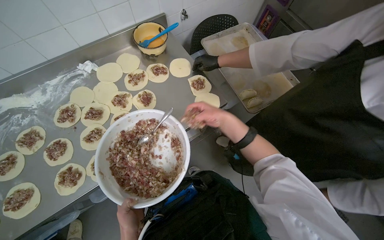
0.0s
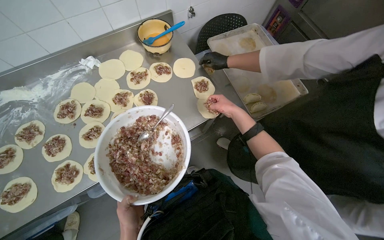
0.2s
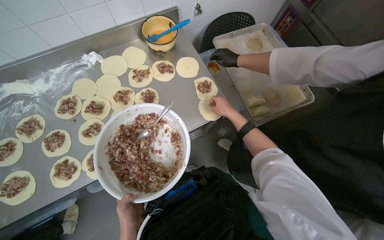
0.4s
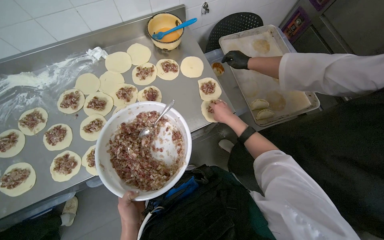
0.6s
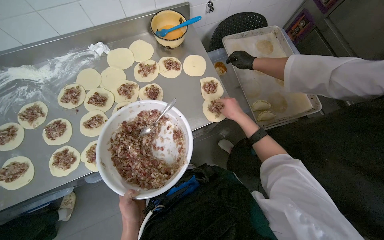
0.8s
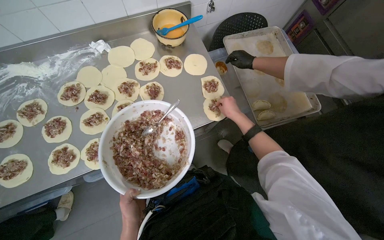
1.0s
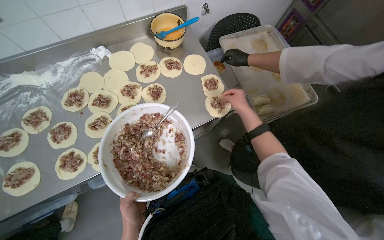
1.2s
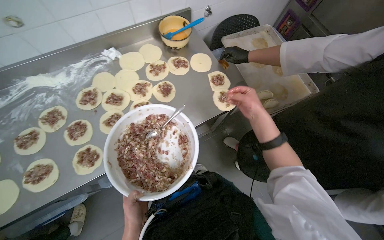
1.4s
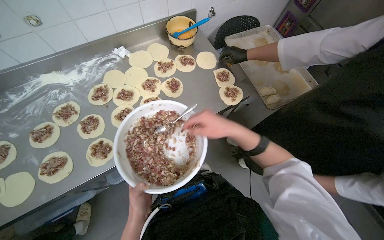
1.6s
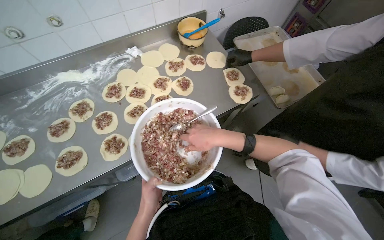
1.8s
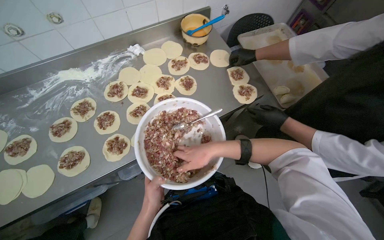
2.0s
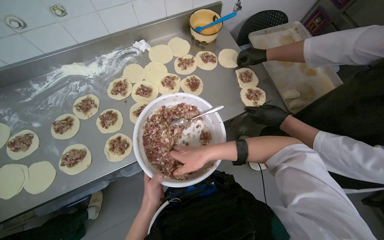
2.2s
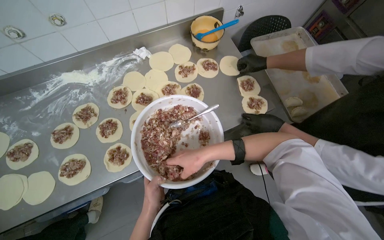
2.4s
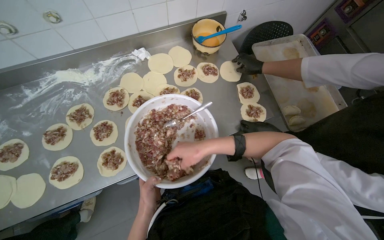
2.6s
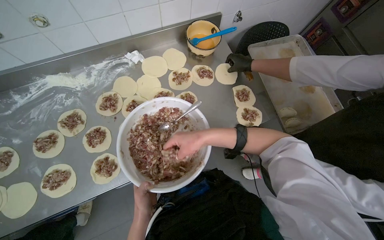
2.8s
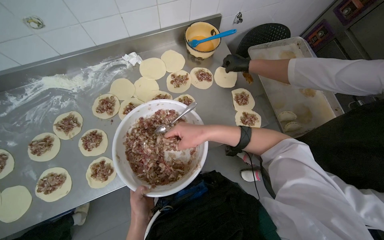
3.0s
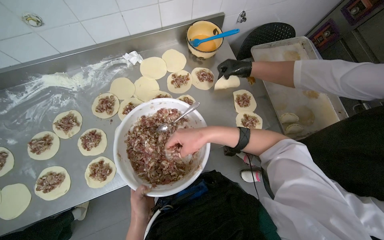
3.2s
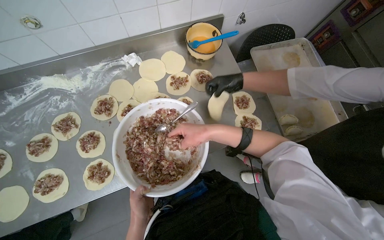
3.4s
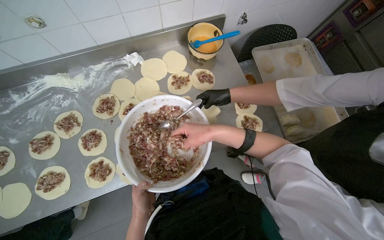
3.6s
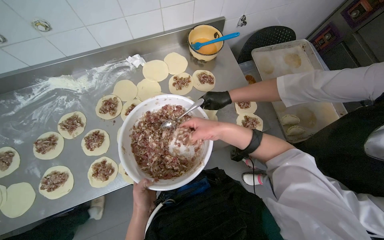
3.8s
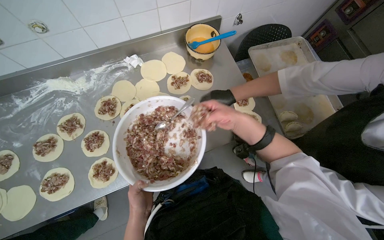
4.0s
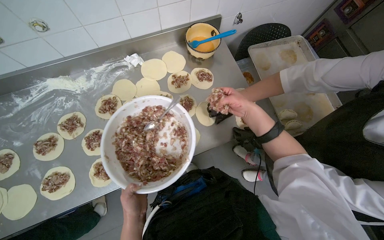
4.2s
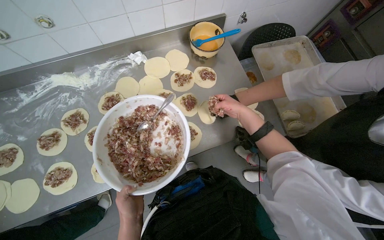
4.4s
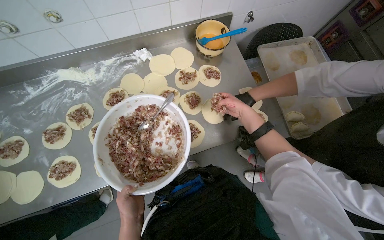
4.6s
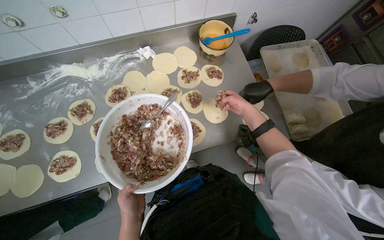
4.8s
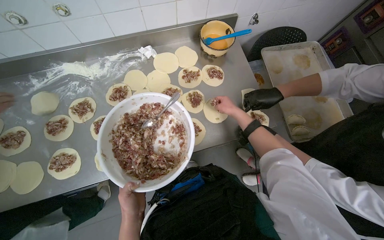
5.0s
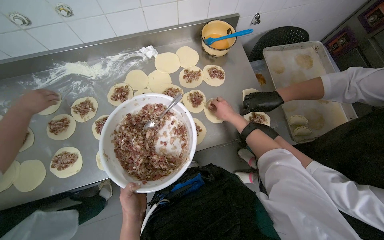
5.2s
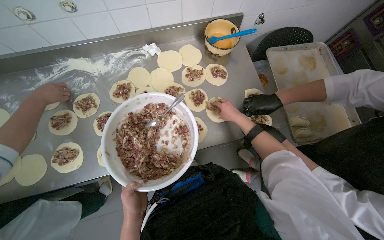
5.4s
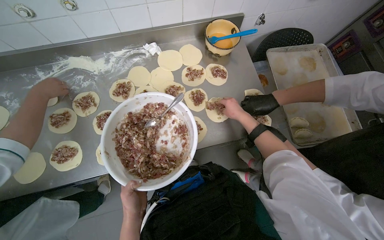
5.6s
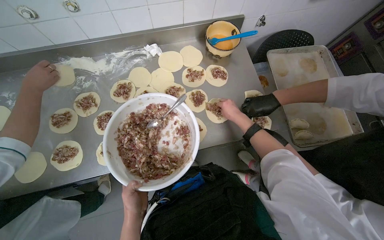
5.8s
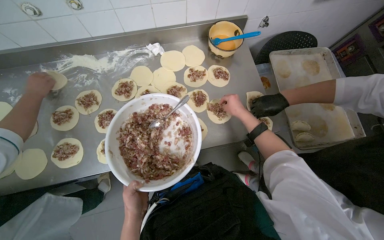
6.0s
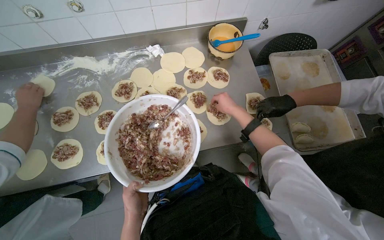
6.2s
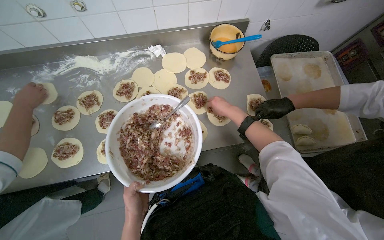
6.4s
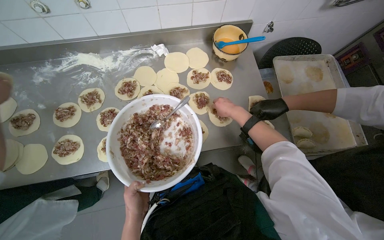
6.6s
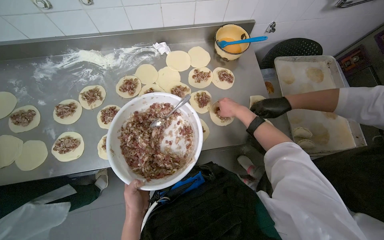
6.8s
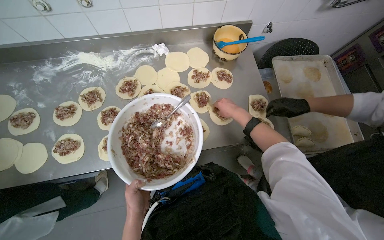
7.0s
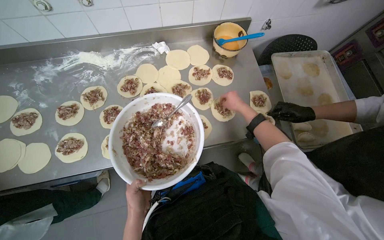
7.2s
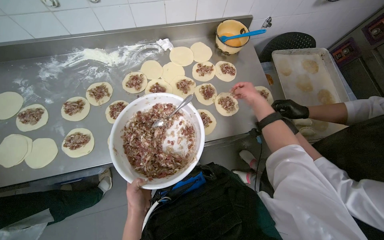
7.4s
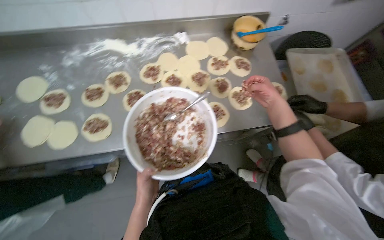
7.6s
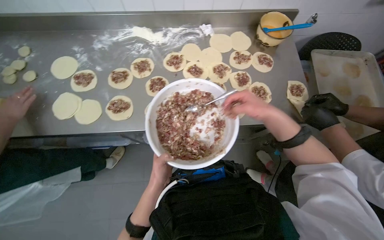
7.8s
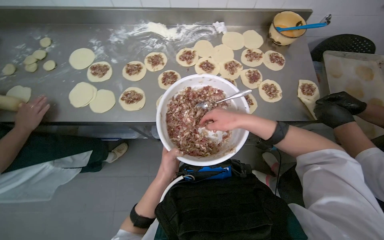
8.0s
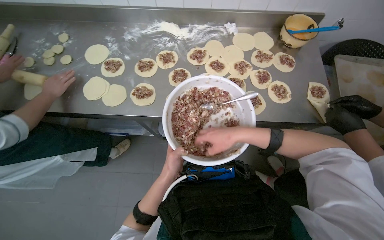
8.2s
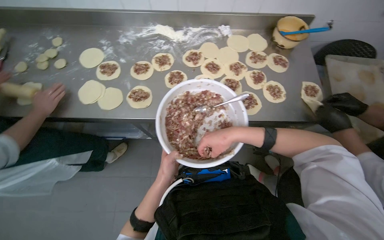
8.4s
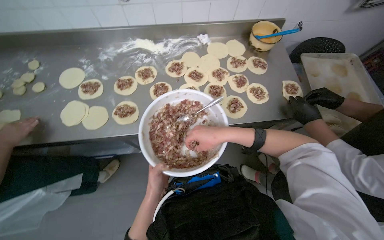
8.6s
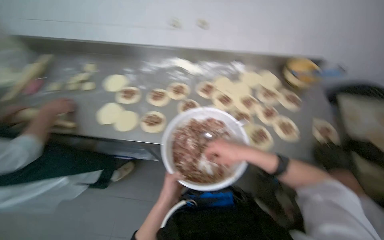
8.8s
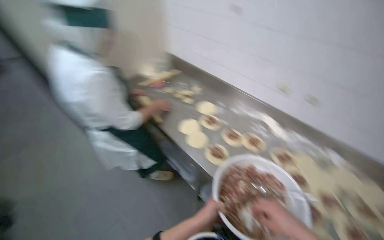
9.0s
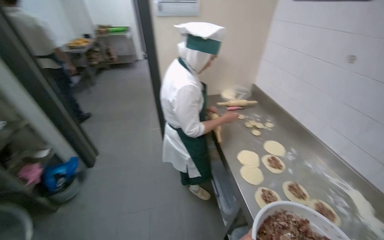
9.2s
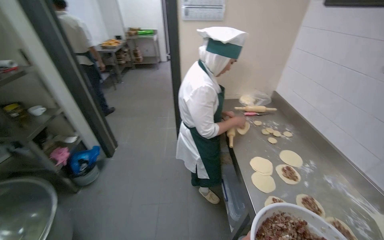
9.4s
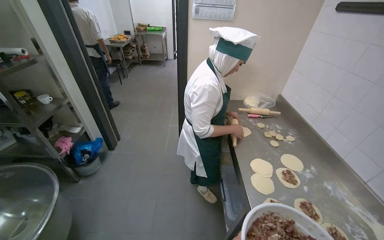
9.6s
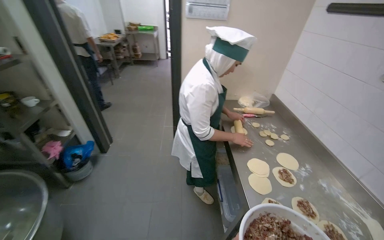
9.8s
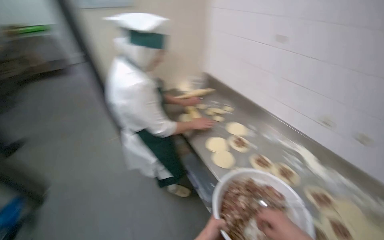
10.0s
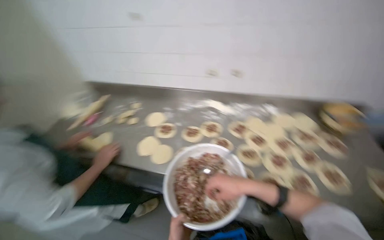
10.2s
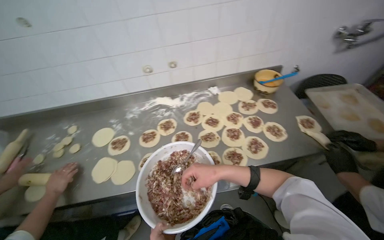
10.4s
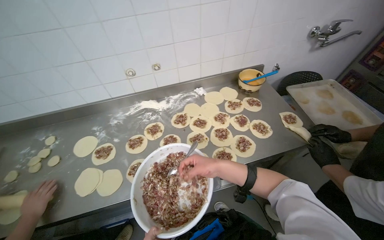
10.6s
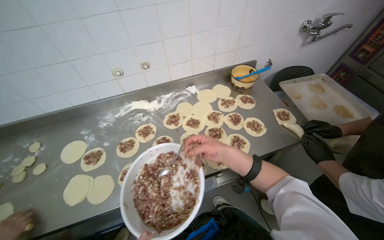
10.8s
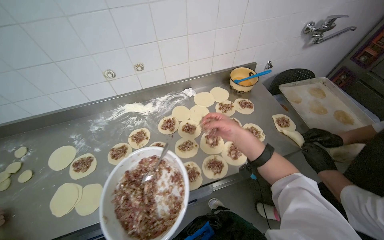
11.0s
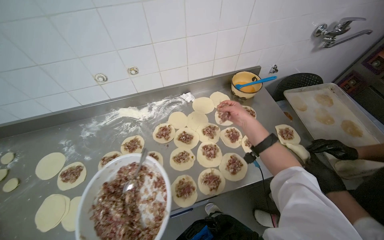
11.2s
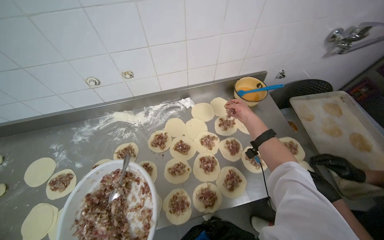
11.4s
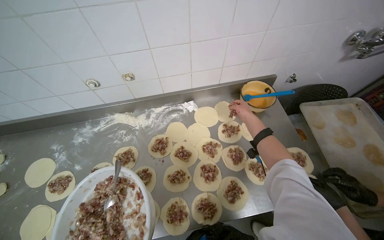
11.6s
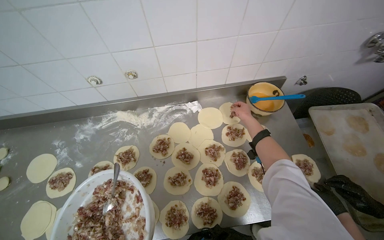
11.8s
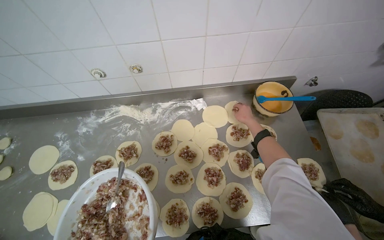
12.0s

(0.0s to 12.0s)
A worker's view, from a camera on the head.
Job: preparing food.
The whole recording: Placing filling onto dough circles. The worker scoops meat filling from a bowl and places it onto flattened dough circles.
0.0s - 1.6s: The right hand is displaced nearer to the camera by about 15 cm.
1.6s - 3.0s: The right hand travels farther from the camera and to the left by about 15 cm.
3.0s - 4.4s: The right hand is displaced to the right and farther from the camera by about 20 cm.
4.4s - 6.0s: The hands work in one place, with small movements.
6.0s - 7.6s: The right hand shifts roughly 15 cm nearer to the camera.
7.6s - 9.0s: The head turns to the left by about 60 degrees. The wearer looks roughly 30 degrees further upward.
9.0s - 10.4s: The head rotates roughly 55 degrees to the right.
10.4s - 12.0s: The camera travels about 40 cm. The view tips downward by about 10 degrees.

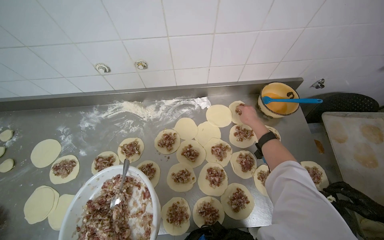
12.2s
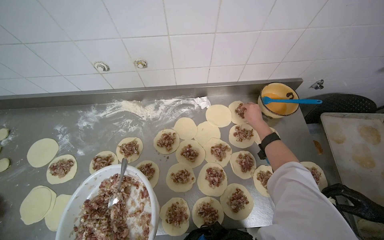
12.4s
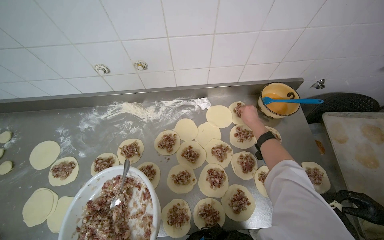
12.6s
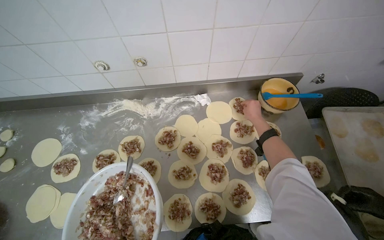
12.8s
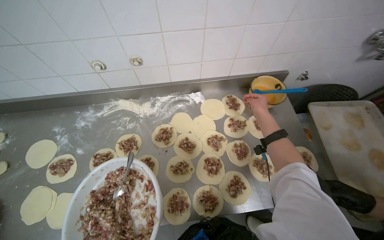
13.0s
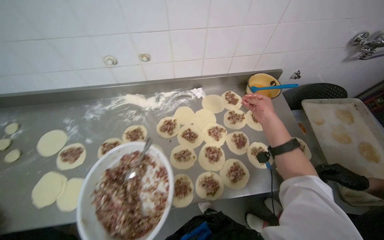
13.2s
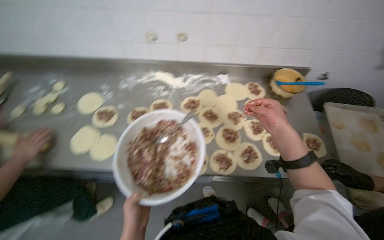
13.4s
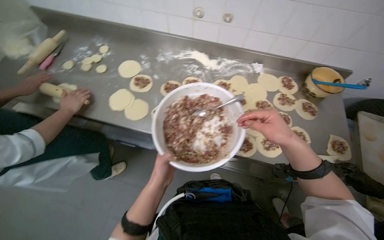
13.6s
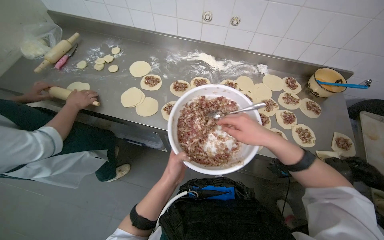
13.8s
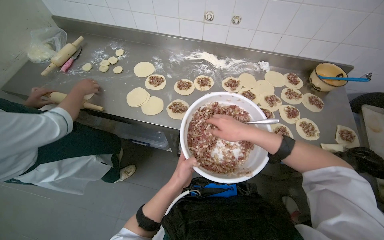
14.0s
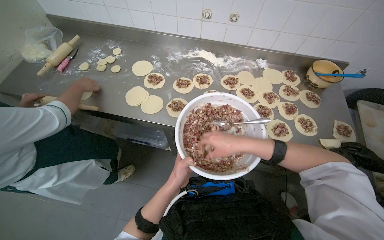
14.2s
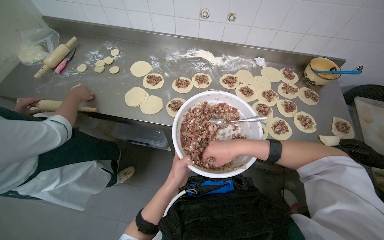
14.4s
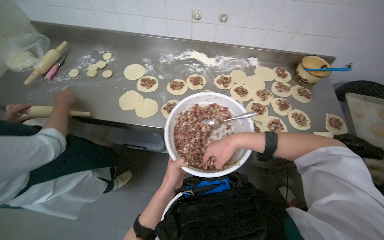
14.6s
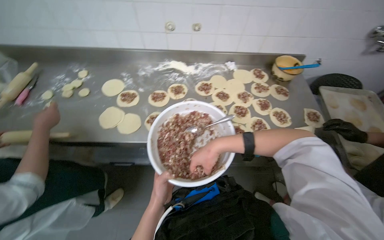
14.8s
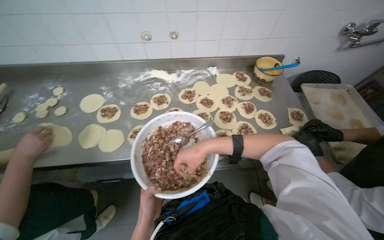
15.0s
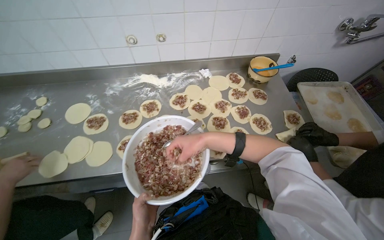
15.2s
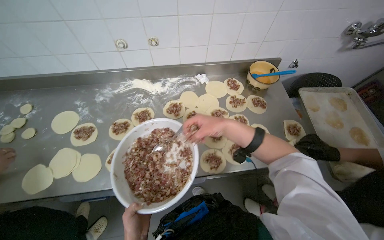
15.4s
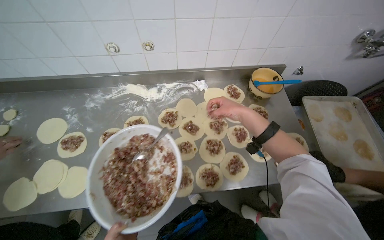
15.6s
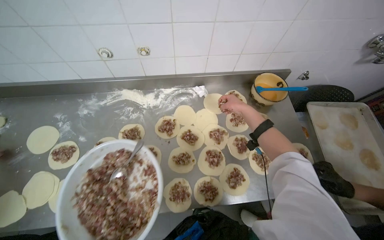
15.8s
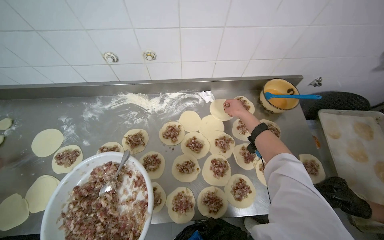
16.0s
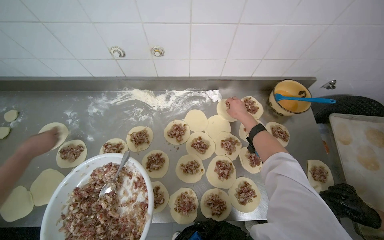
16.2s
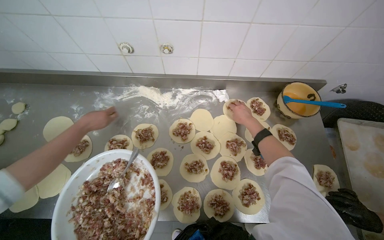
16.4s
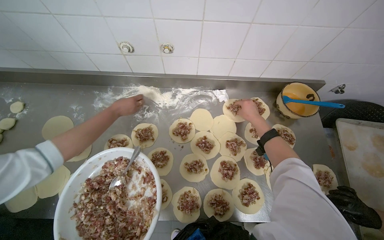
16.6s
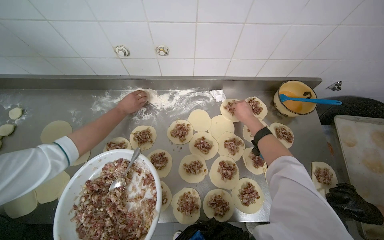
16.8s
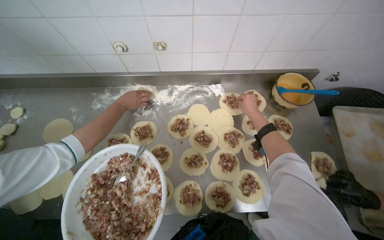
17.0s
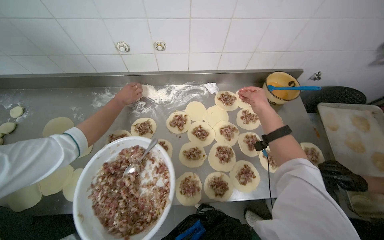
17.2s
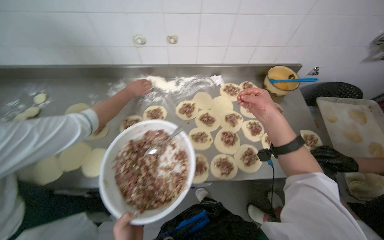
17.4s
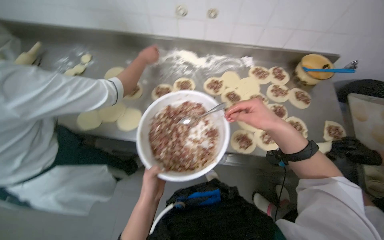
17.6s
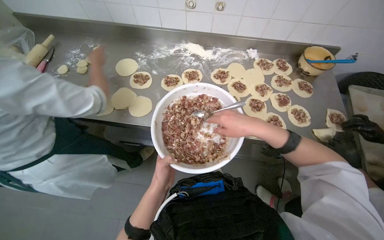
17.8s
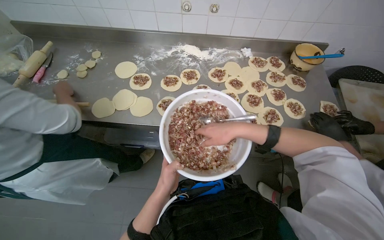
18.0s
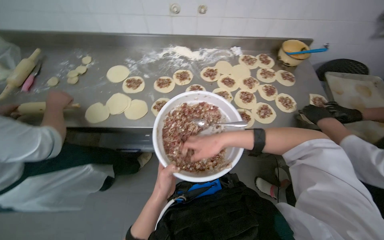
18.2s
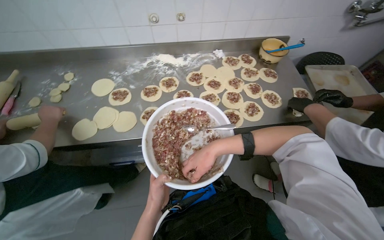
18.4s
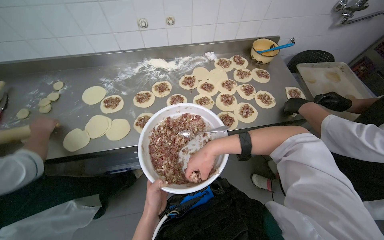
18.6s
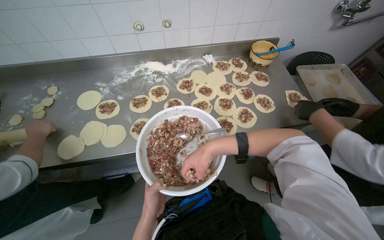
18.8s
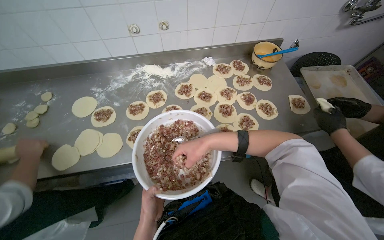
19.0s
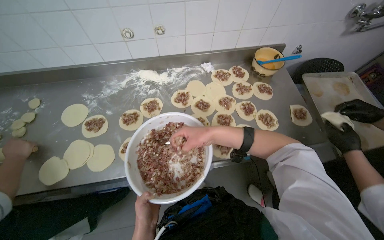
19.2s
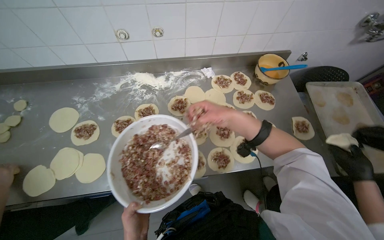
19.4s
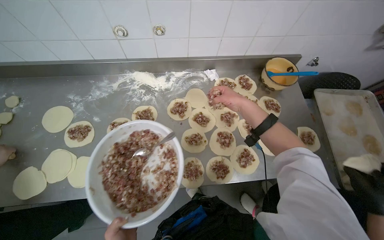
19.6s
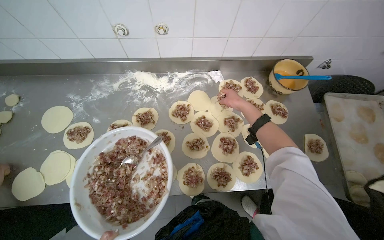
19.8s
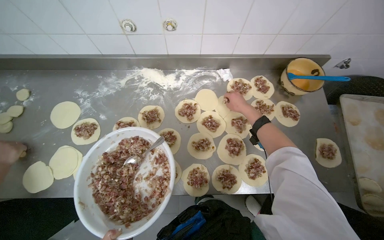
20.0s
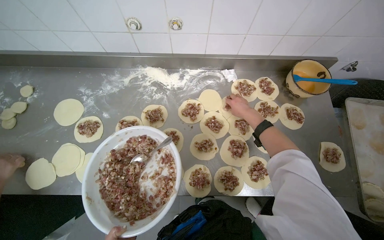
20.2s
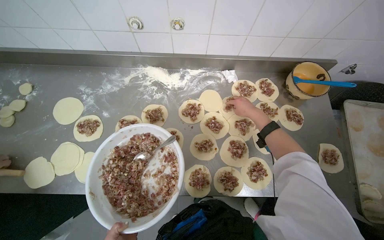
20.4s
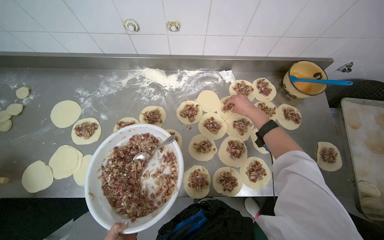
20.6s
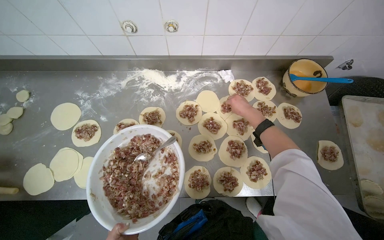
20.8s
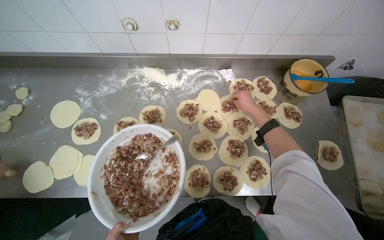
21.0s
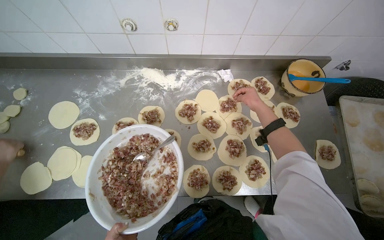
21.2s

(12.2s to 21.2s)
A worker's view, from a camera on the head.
Job: preparing food.
The whole recording: Placing filling onto dough circles. The worker scoops meat filling from a bowl and places it onto flattened dough circles.
12.2s - 13.8s: The camera travels about 40 cm.
13.8s - 15.2s: The wearer looks roughly 20 degrees further to the right. The right hand travels farther from the camera by roughly 15 cm.
15.2s - 16.6s: The right hand moves up the picture, farther from the camera and to the right, some 40 cm.
16.6s - 18.2s: The head travels roughly 40 cm.
18.2s - 19.8s: The right hand heads farther from the camera, up the picture and to the right, covering about 50 cm.
